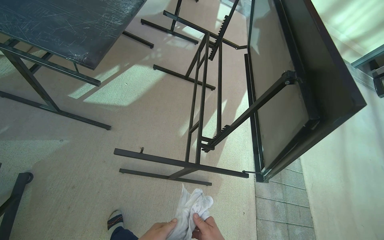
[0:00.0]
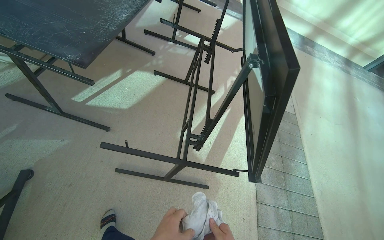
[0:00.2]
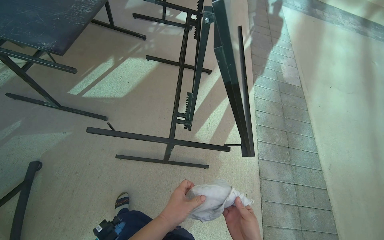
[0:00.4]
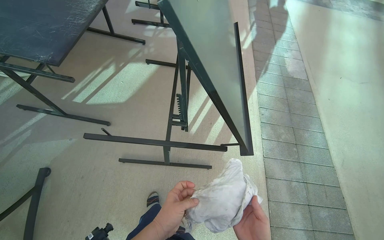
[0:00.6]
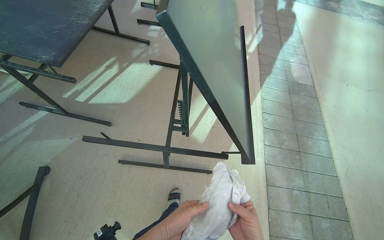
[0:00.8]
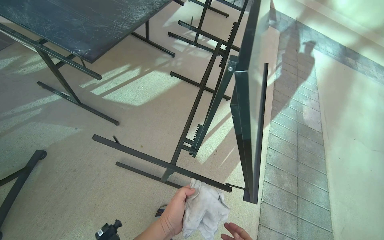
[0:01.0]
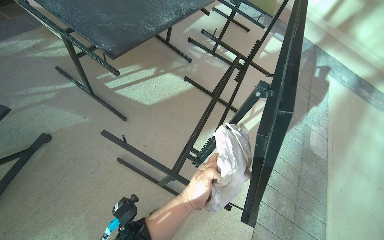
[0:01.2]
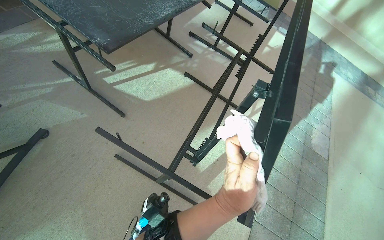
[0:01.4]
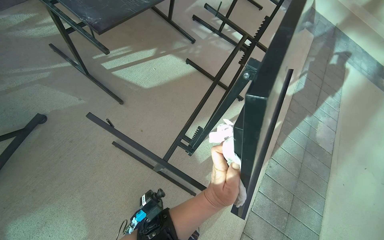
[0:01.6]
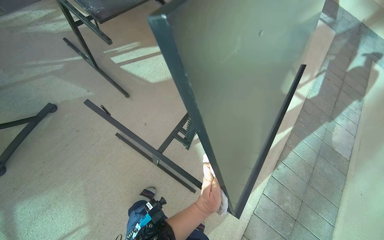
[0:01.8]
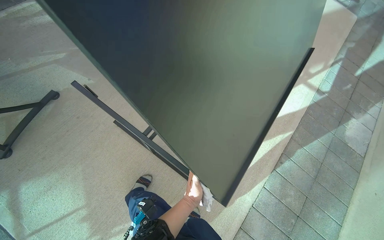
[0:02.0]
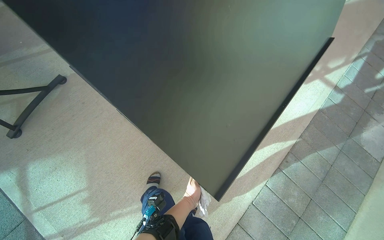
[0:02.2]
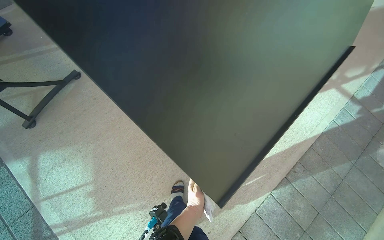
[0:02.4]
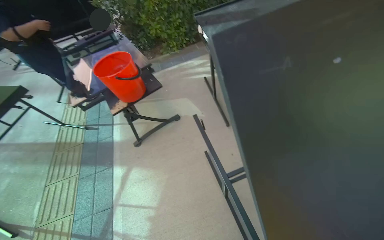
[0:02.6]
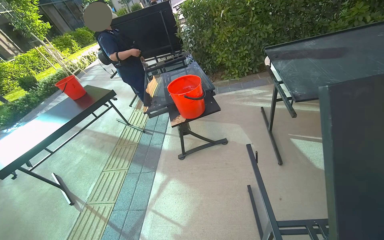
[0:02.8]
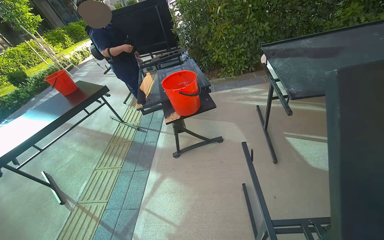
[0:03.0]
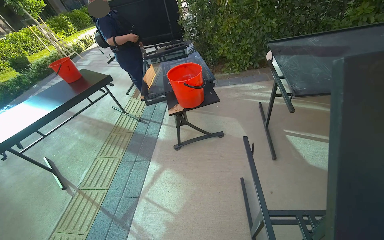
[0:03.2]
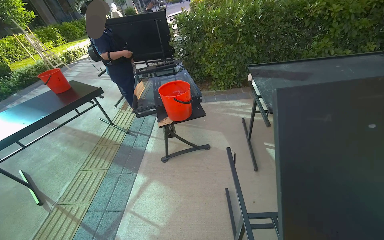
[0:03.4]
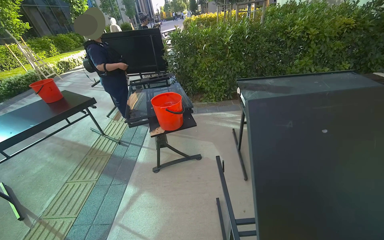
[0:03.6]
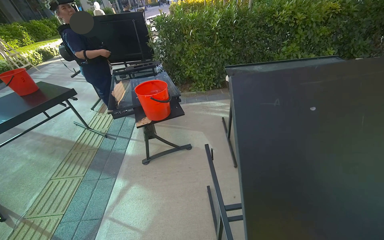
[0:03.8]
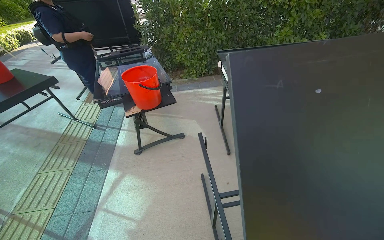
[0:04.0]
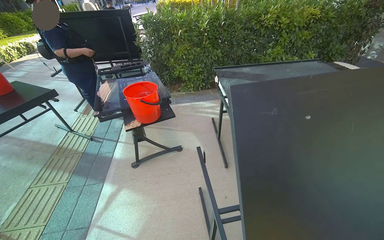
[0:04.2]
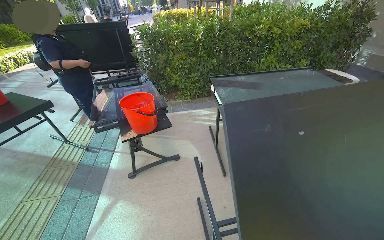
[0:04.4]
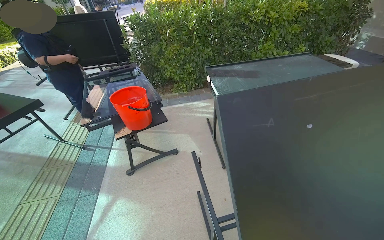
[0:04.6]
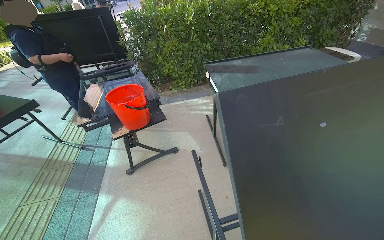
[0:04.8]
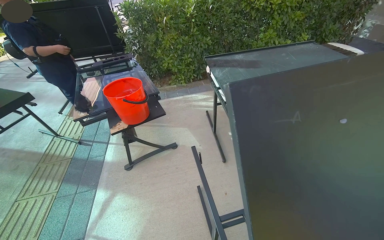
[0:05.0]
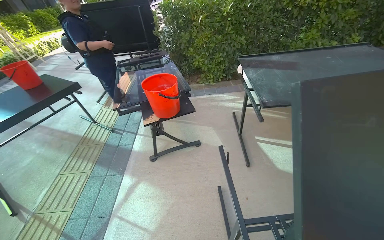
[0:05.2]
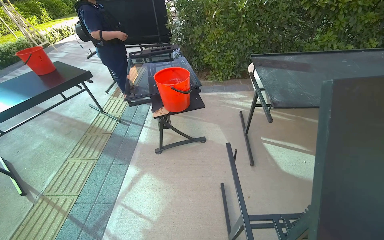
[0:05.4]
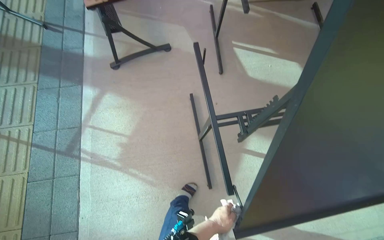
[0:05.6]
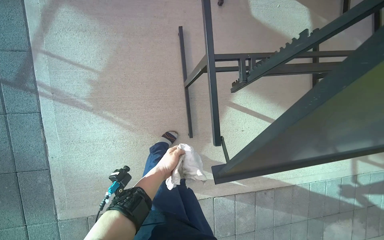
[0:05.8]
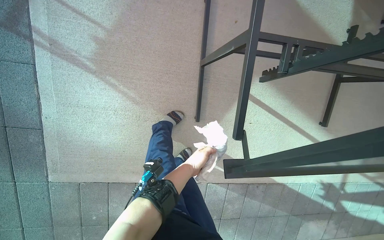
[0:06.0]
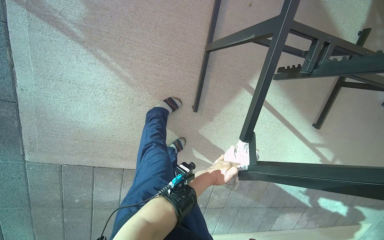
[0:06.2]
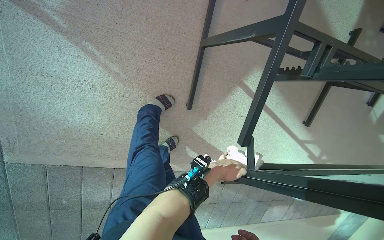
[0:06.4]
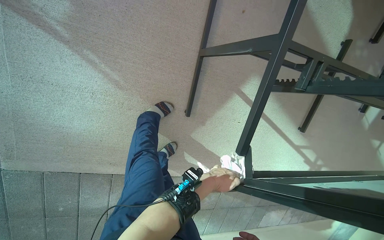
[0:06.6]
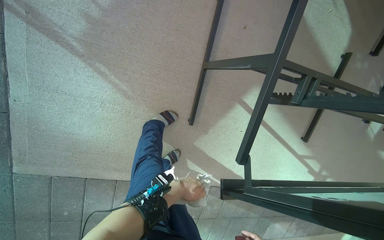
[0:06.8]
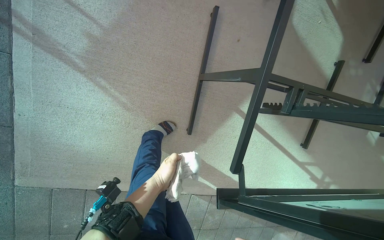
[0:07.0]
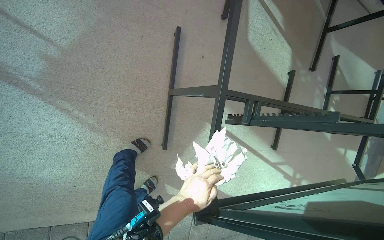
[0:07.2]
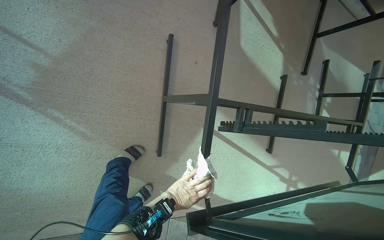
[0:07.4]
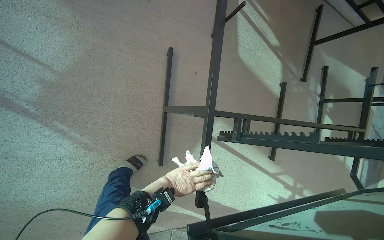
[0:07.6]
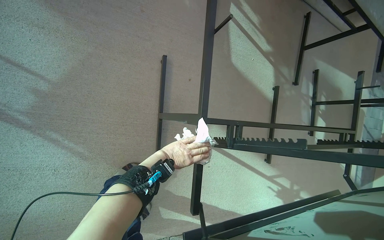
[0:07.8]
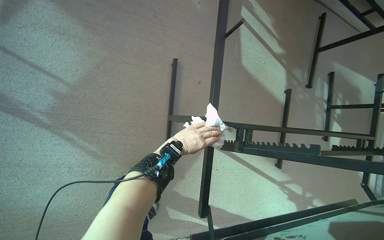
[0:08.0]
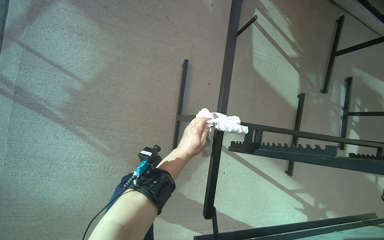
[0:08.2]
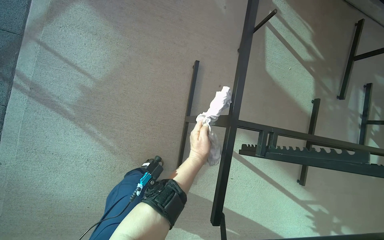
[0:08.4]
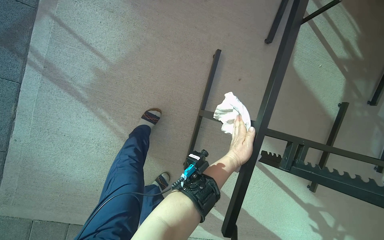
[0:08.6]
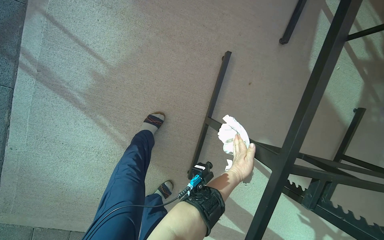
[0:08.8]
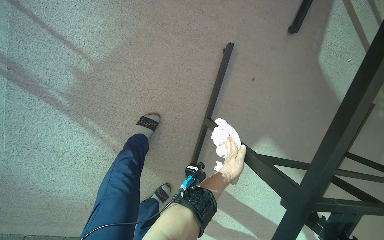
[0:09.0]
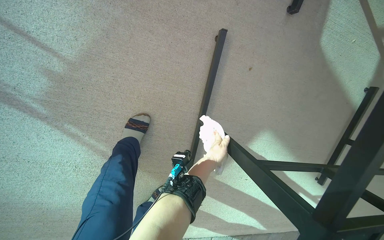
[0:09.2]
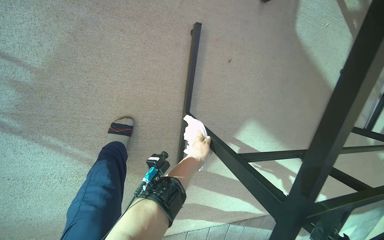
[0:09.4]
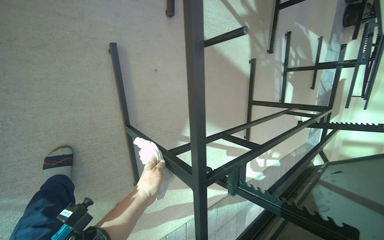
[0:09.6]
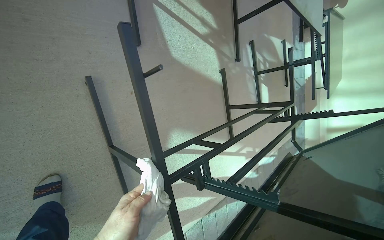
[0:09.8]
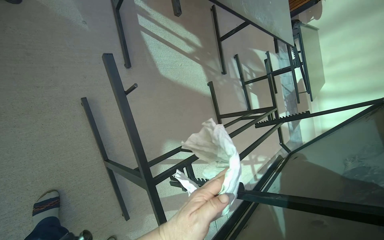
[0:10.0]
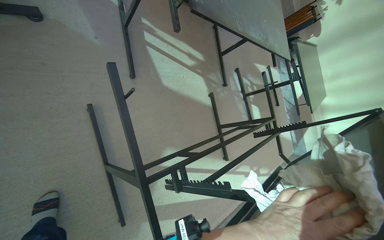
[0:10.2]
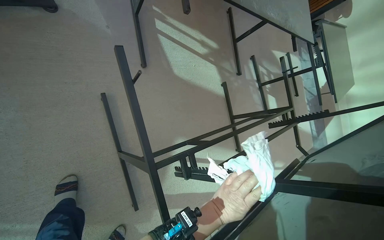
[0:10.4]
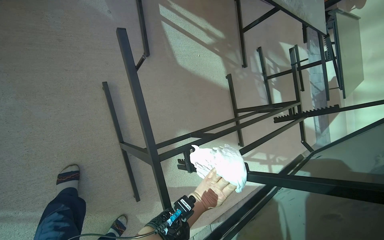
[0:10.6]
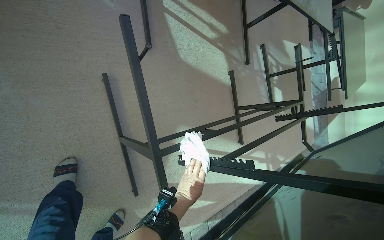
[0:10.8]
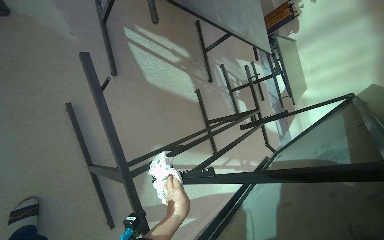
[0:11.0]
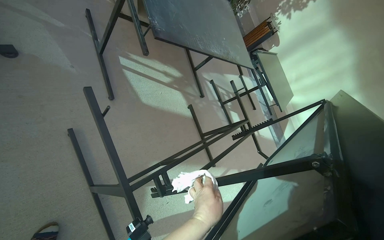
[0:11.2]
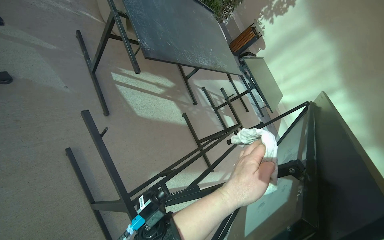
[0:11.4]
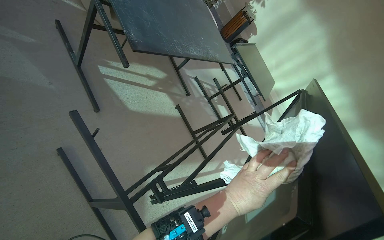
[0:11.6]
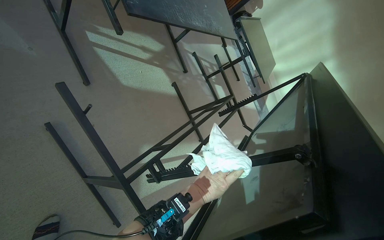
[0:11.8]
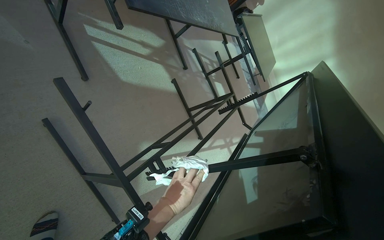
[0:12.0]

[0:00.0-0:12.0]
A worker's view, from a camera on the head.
Job: wiping surfaces.
The whole recording: Wiping outdoor table. The worker wipes the frame of an outdoor table with a cloth.
0:00.0 to 0:01.6: The wearer's head swings about 25 degrees to the left.
0:01.6 to 0:03.0: The wearer's head swings some 70 degrees to the left. The view tips upward by approximately 20 degrees.
0:03.0 to 0:04.4: The view swings roughly 15 degrees to the right.
0:04.4 to 0:06.0: The view tips downward by roughly 65 degrees.
0:10.4 to 0:12.0: The wearer's head swings roughly 20 degrees to the right.

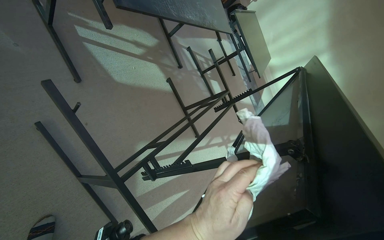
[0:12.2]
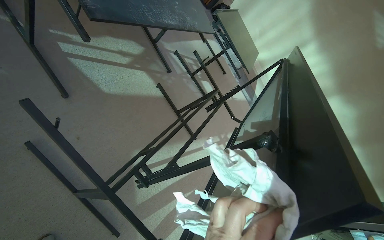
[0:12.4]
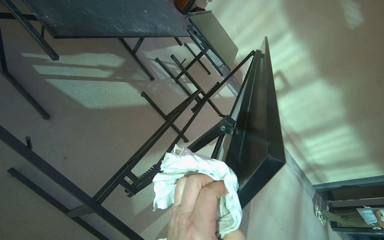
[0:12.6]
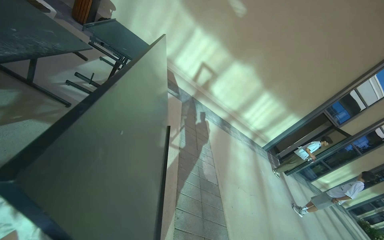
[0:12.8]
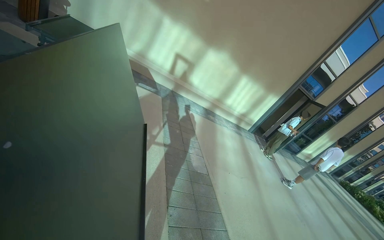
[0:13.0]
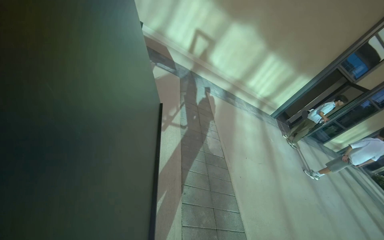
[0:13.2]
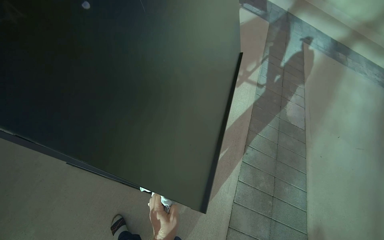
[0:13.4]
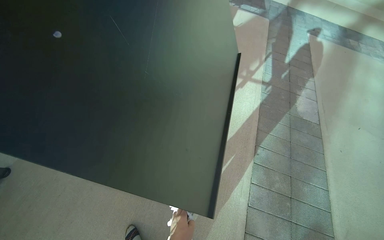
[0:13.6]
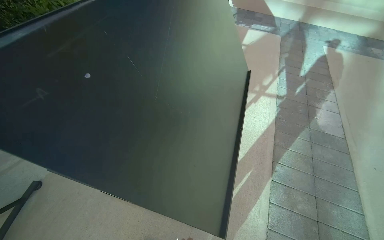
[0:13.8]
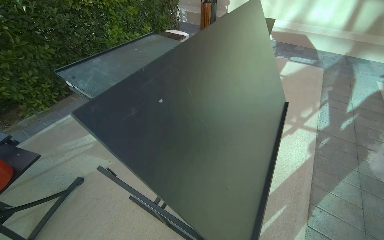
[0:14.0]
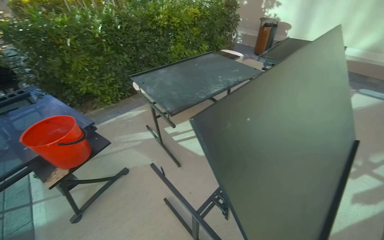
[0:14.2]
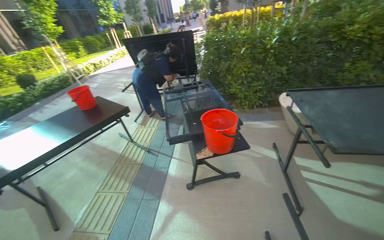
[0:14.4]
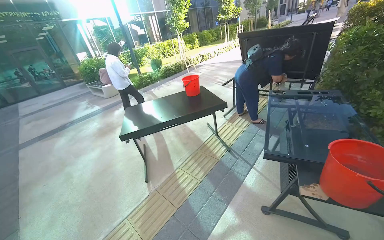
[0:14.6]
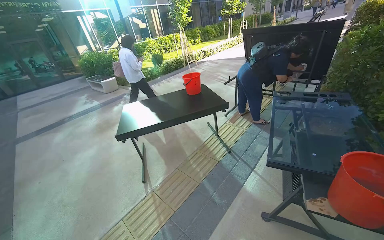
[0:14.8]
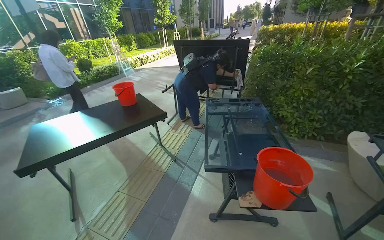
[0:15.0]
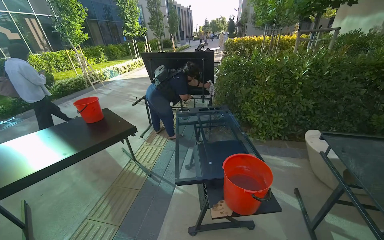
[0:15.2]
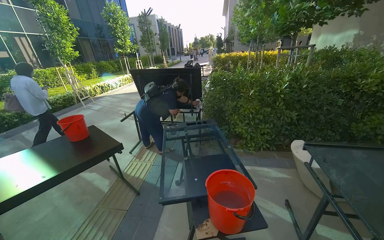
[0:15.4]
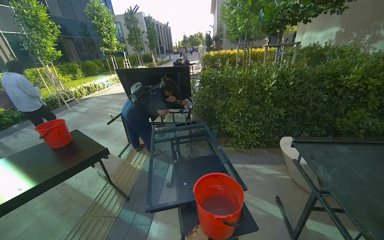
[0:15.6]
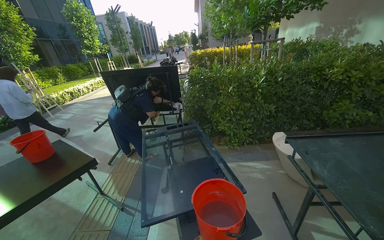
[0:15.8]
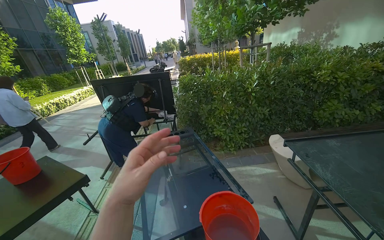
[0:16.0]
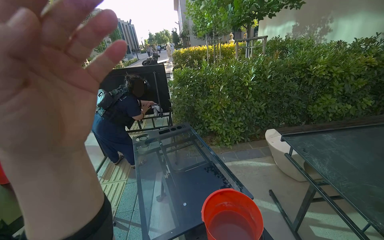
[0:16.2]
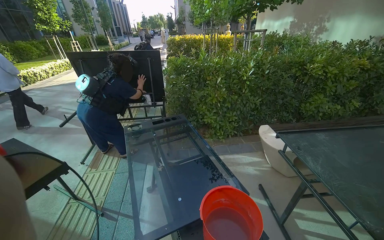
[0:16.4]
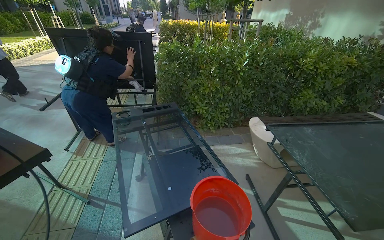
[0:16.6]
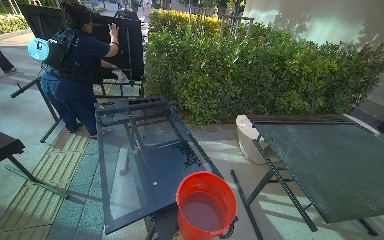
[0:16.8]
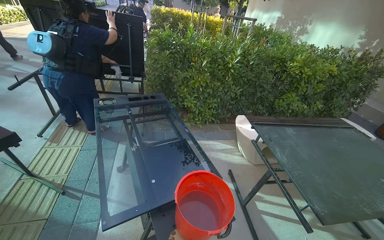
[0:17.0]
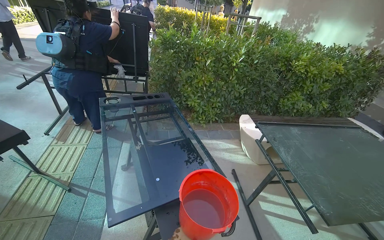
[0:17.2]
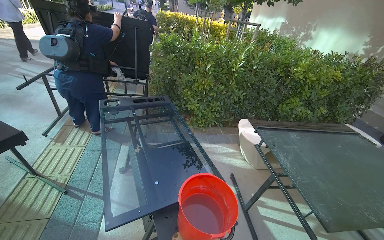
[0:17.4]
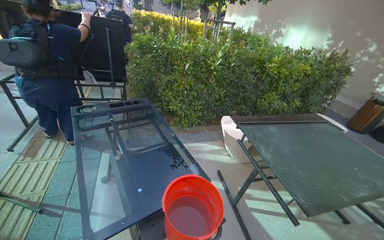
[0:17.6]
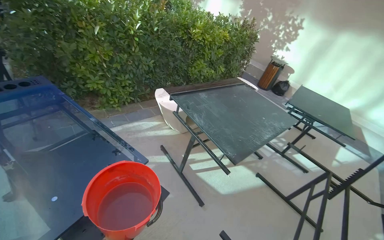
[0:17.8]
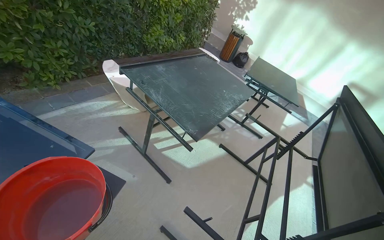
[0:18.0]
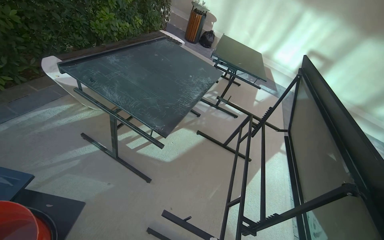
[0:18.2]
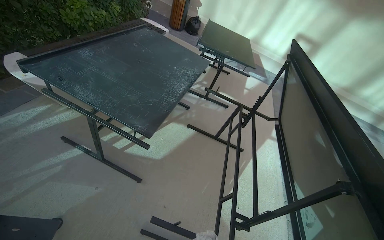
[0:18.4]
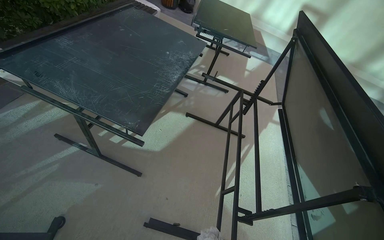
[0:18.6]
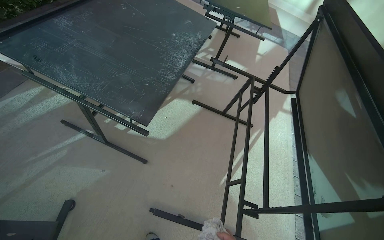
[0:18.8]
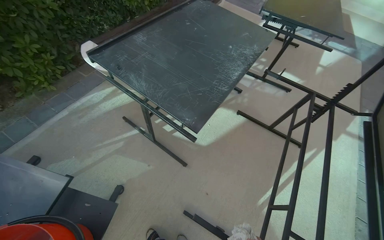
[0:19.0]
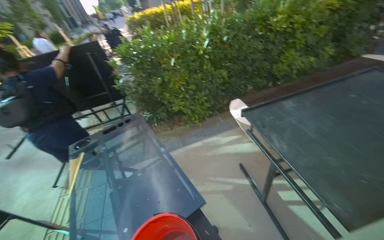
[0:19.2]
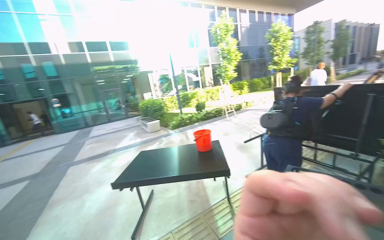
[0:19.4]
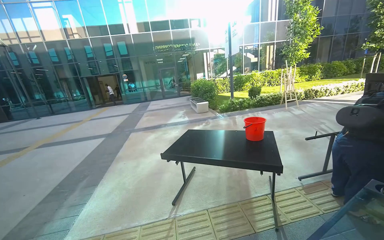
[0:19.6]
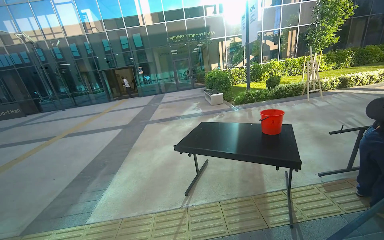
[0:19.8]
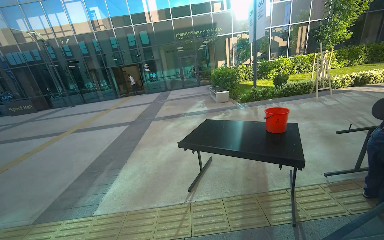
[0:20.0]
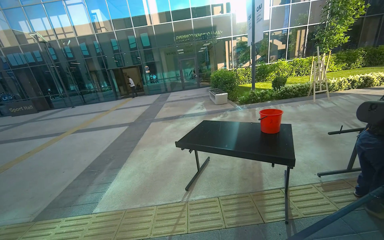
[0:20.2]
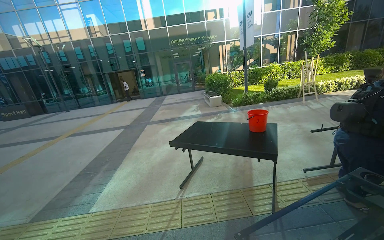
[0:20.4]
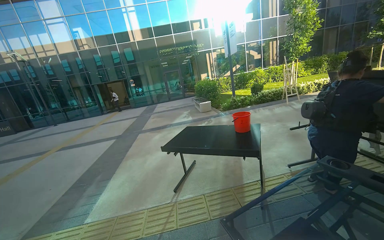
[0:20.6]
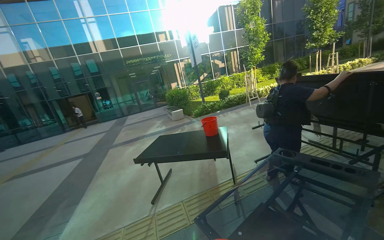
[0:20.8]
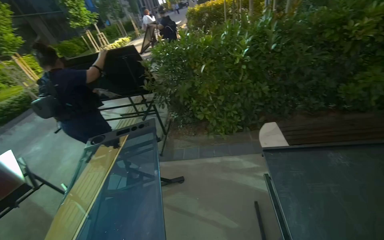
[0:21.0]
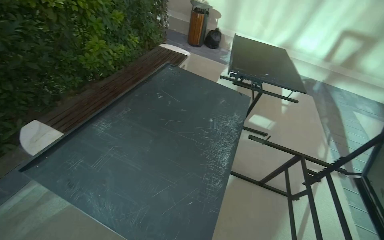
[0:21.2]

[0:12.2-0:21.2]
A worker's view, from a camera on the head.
Job: wiping surfaces.
The whole recording: Wiping outdoor table. The worker wipes the frame of an outdoor table with a cloth.
0:12.2 to 0:13.8: The camera travels about 50 cm. The view pans to the left by roughly 20 degrees. The view tilts some 15 degrees downward. Everything in view rotates approximately 40 degrees counterclockwise.
0:13.8 to 0:15.2: The camera travels approximately 70 cm. The head rotates roughly 85 degrees to the left. The view tilts approximately 20 degrees upward.
0:16.6 to 0:18.2: The head rotates about 55 degrees to the right. The wearer looks approximately 25 degrees further downward.
0:19.8 to 0:21.2: The camera is carried roughly 90 cm. The wearer's head swings roughly 155 degrees to the right.
